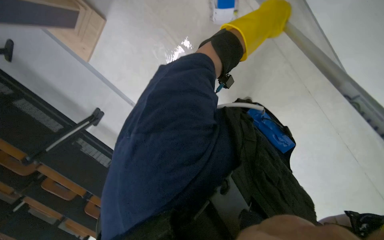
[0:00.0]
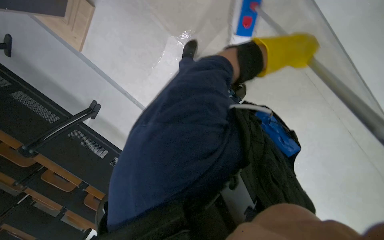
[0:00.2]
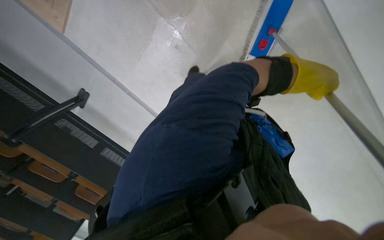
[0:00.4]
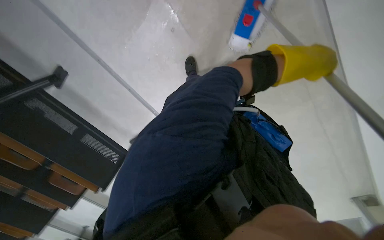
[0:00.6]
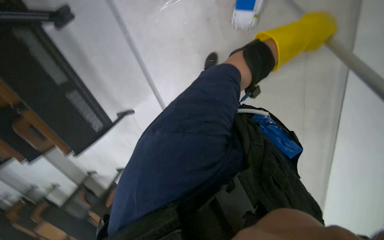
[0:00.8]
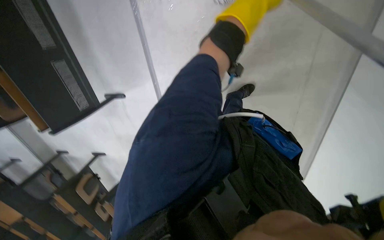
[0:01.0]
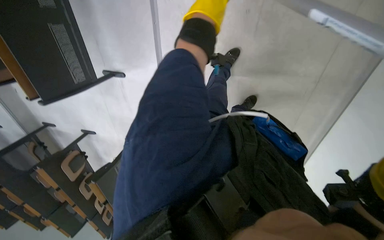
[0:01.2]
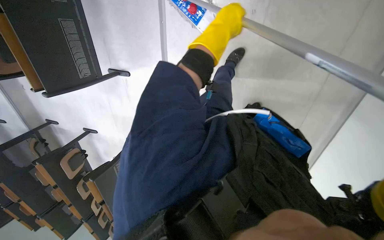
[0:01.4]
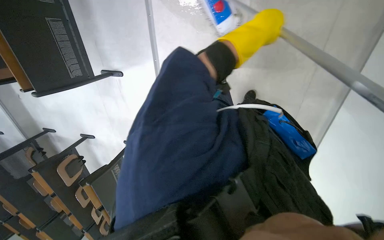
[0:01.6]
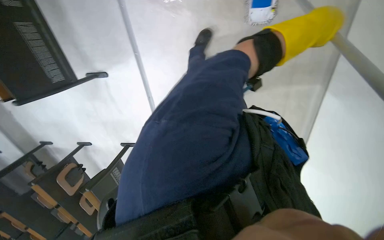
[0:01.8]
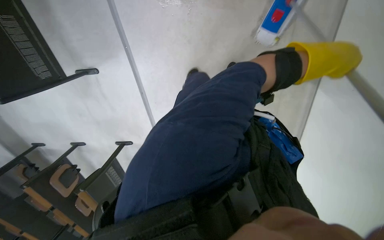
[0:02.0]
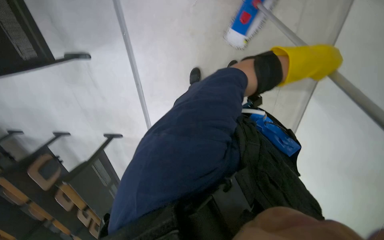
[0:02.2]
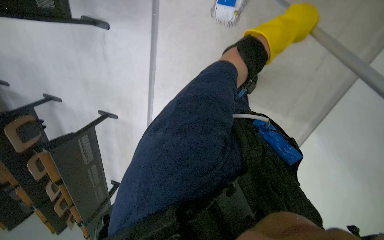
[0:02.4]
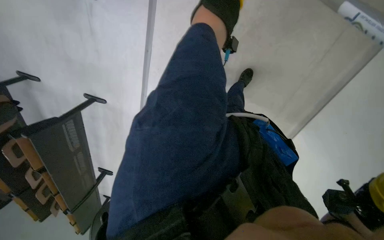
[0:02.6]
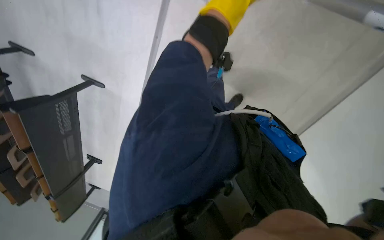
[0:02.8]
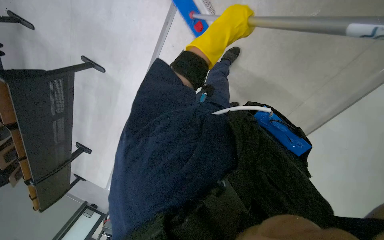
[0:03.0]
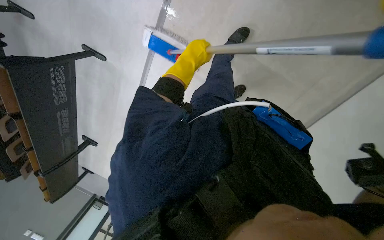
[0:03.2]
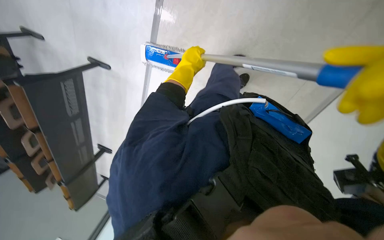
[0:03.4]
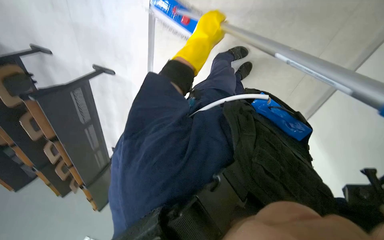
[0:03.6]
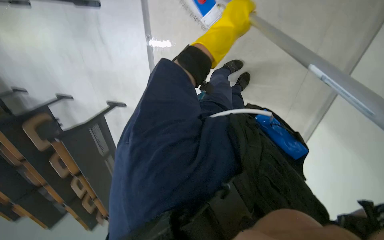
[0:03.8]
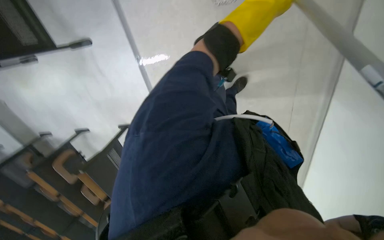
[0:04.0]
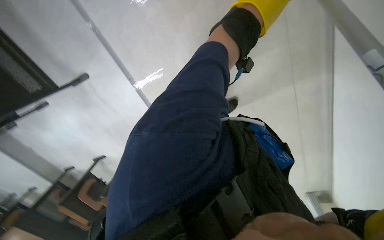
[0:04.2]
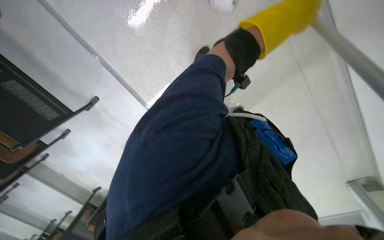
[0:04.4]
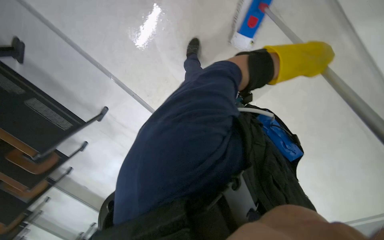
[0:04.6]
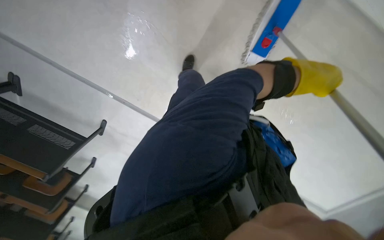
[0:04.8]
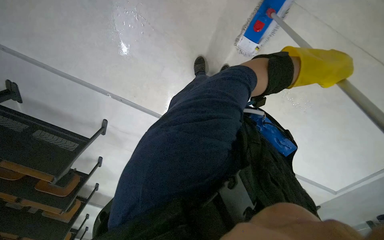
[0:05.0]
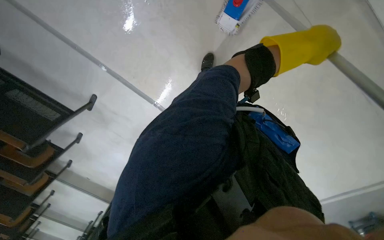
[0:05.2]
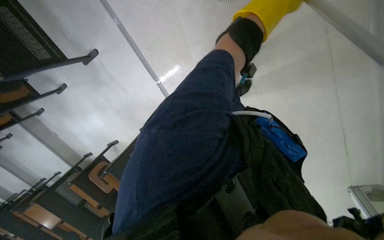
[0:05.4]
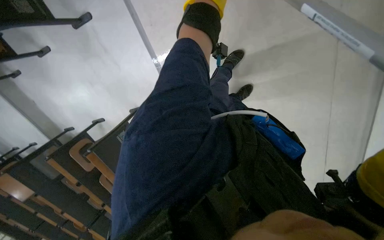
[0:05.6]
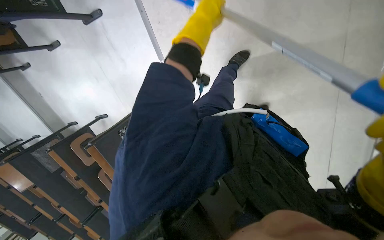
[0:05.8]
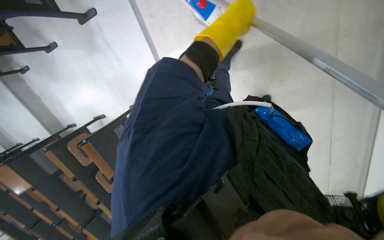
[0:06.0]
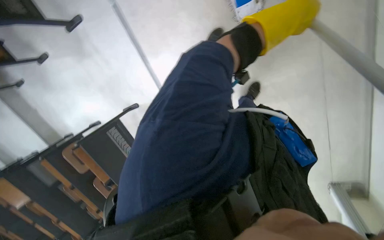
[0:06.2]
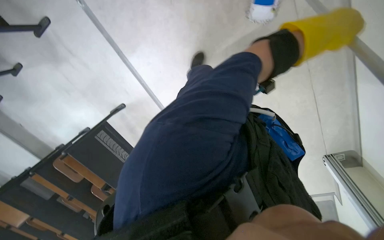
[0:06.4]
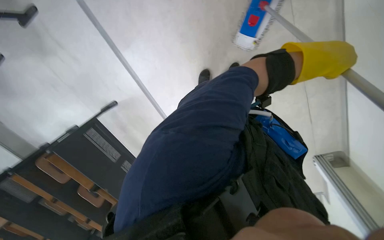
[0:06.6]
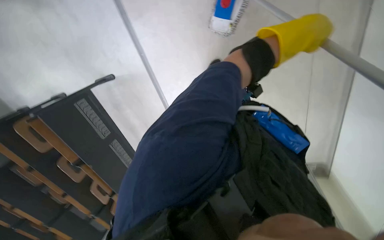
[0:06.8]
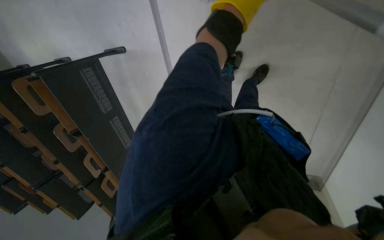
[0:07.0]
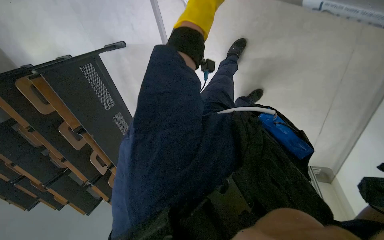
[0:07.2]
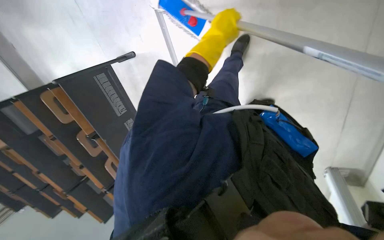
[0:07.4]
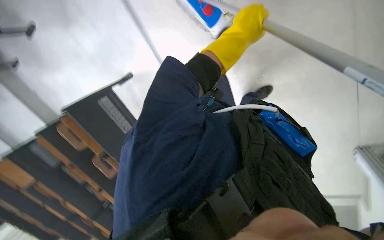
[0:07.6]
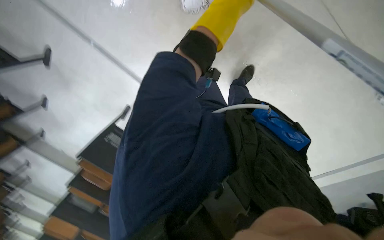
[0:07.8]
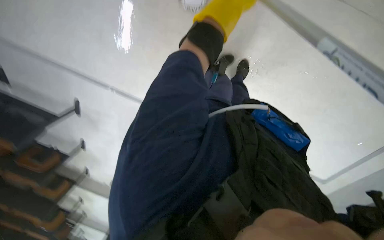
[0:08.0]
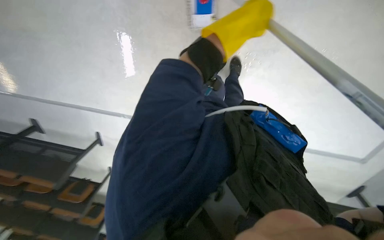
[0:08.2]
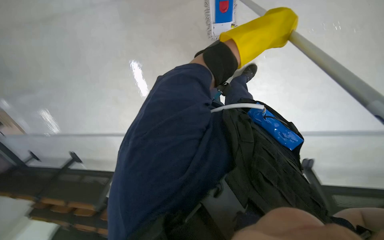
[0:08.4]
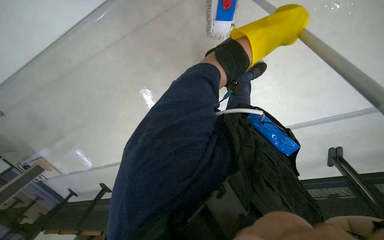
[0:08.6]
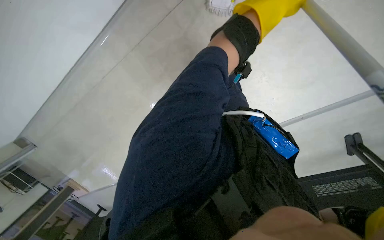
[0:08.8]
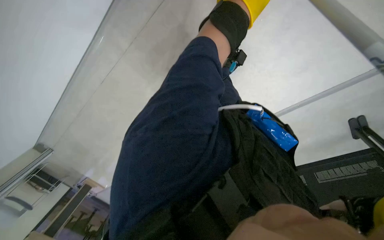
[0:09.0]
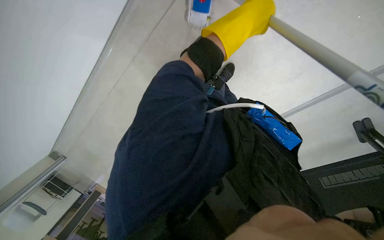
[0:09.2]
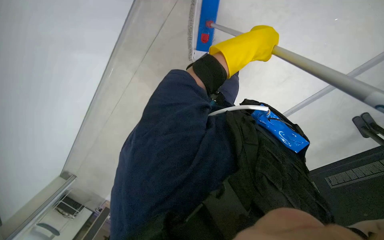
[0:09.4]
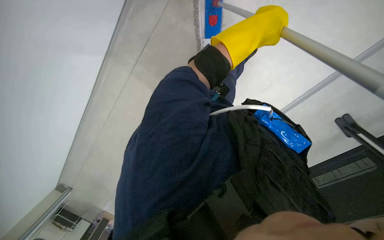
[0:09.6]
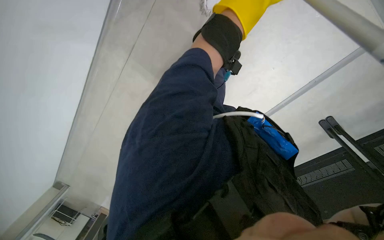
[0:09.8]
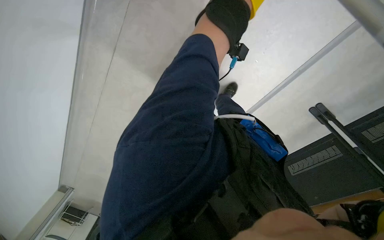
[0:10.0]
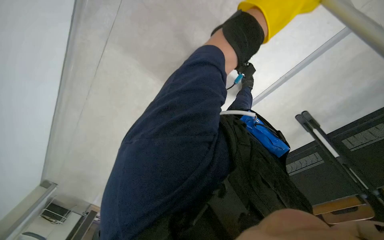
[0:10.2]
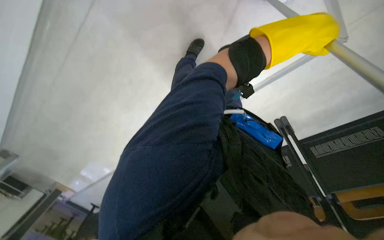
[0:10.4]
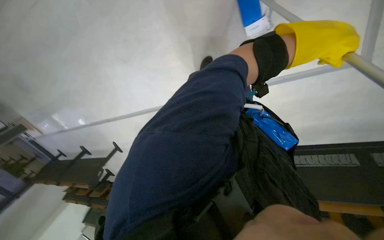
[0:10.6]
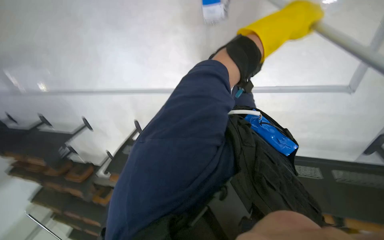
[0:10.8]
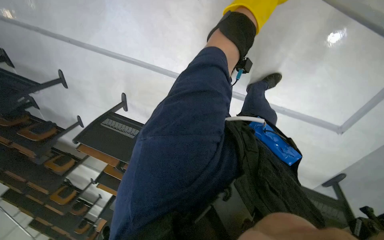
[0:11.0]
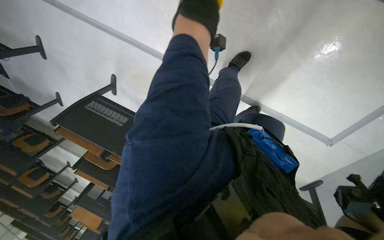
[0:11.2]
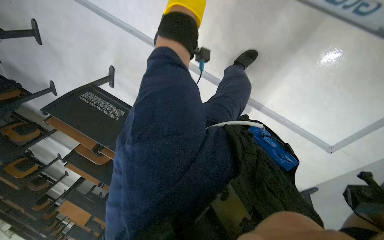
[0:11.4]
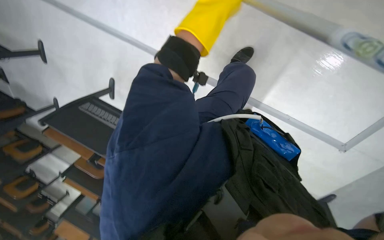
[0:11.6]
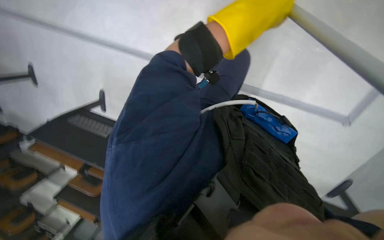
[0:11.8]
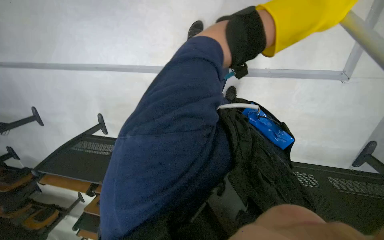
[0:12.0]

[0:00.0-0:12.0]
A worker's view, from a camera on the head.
Job: mopping floor.
The whole recording: Mopping classroom floor. The worker mops the classroom floor with a long-handled mop.
0:00.0 to 0:01.6: The view tilts roughly 10 degrees downward.
0:01.6 to 0:03.0: The wearer moves some 40 cm. The camera sweeps to the right, by about 15 degrees. The scene turns approximately 35 degrees clockwise in the picture.
0:03.0 to 0:04.4: The view pans to the left by some 30 degrees. The scene rotates counterclockwise by some 60 degrees.
0:04.4 to 0:06.0: The view tips downward by some 20 degrees.
0:07.6 to 0:09.0: The wearer moves about 60 cm. The camera is aimed approximately 25 degrees further to the left. The view tilts about 15 degrees upward. The scene rotates counterclockwise by approximately 45 degrees.
0:09.0 to 0:10.4: The left hand goes approximately 15 cm to the right.
0:10.4 to 0:12.0: The left hand goes about 15 cm to the left and nearer to the camera.

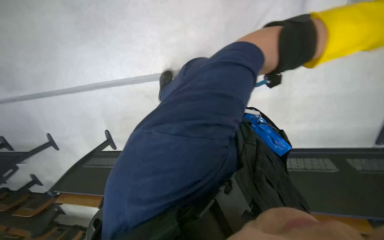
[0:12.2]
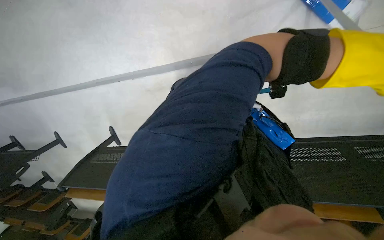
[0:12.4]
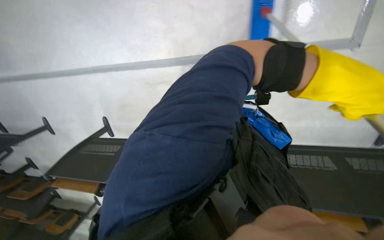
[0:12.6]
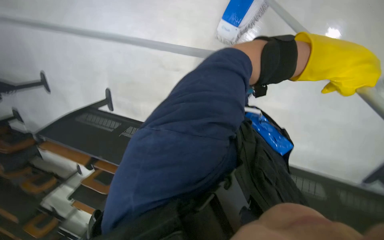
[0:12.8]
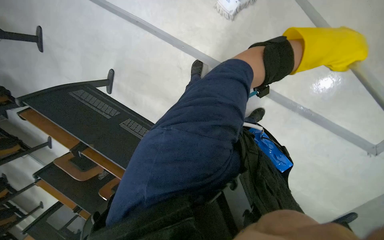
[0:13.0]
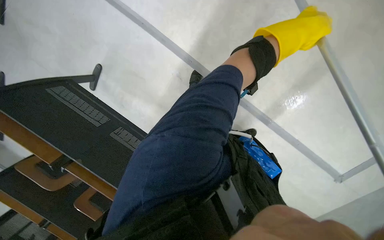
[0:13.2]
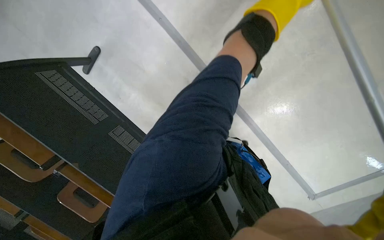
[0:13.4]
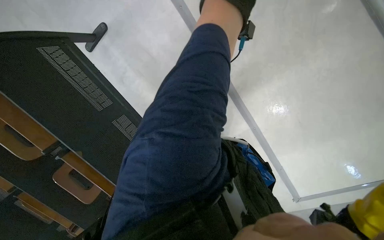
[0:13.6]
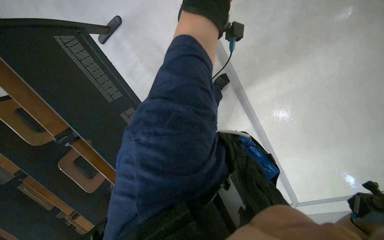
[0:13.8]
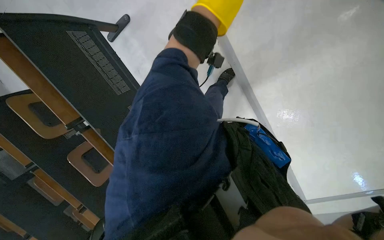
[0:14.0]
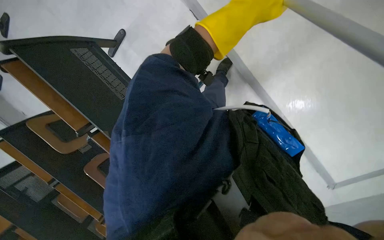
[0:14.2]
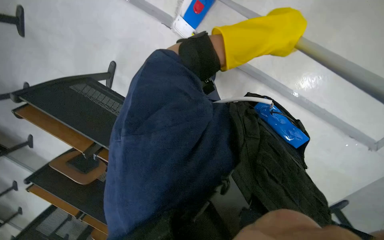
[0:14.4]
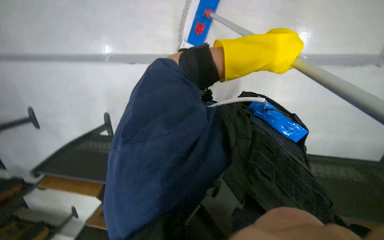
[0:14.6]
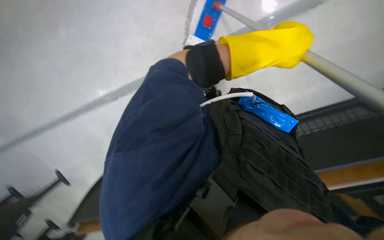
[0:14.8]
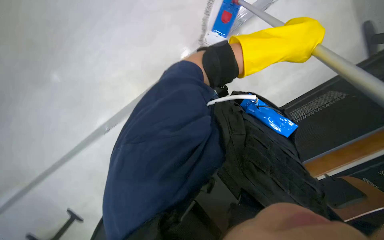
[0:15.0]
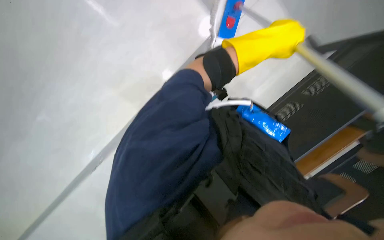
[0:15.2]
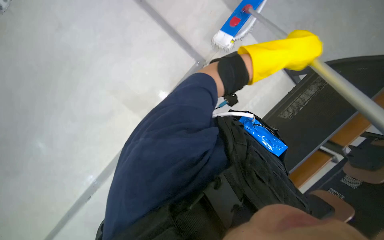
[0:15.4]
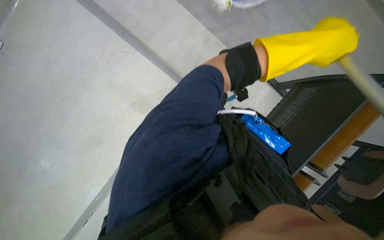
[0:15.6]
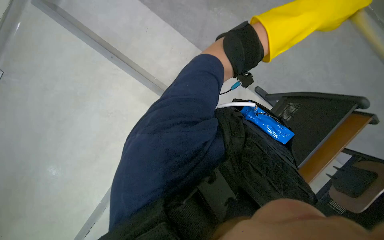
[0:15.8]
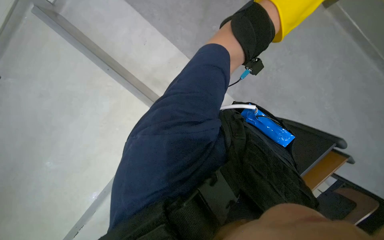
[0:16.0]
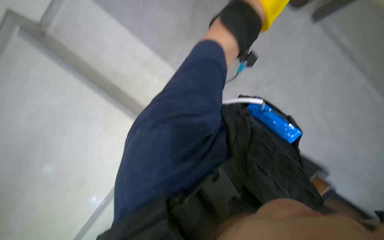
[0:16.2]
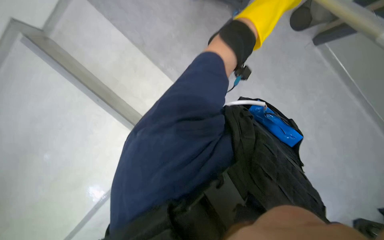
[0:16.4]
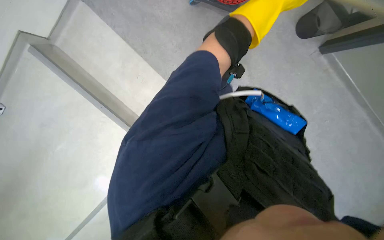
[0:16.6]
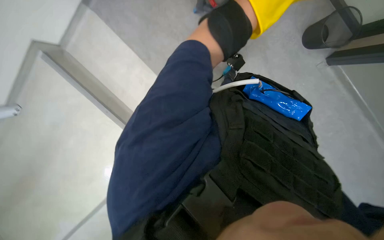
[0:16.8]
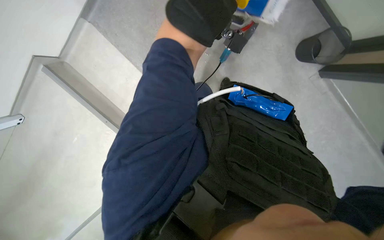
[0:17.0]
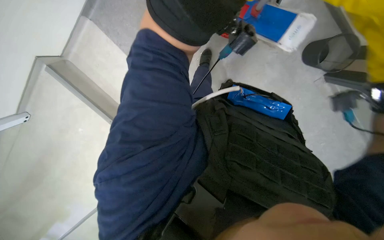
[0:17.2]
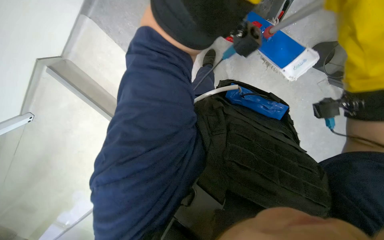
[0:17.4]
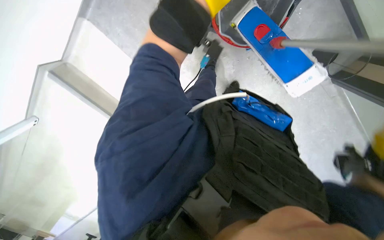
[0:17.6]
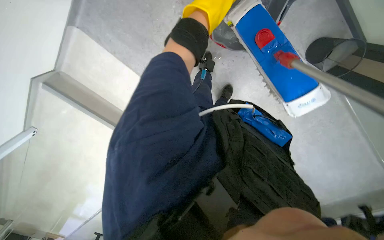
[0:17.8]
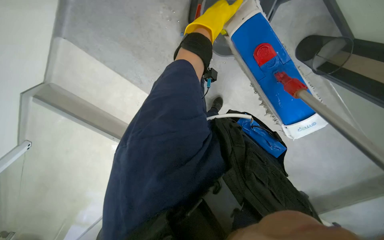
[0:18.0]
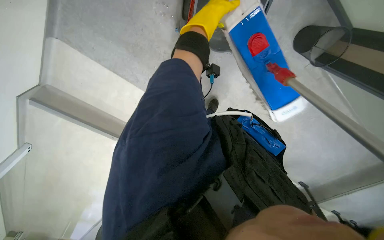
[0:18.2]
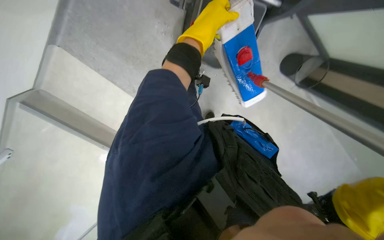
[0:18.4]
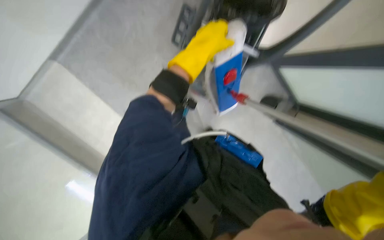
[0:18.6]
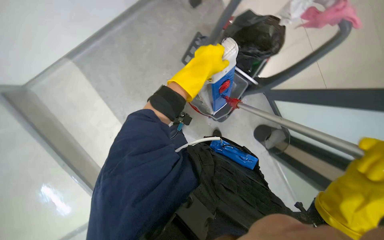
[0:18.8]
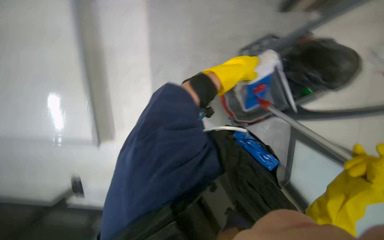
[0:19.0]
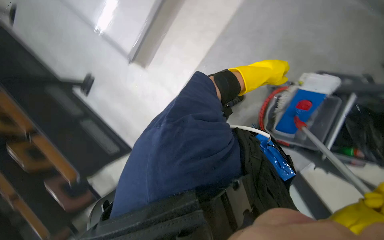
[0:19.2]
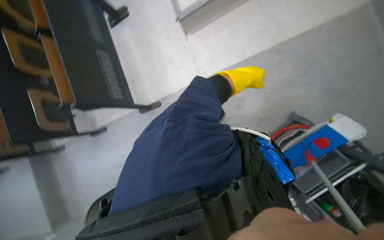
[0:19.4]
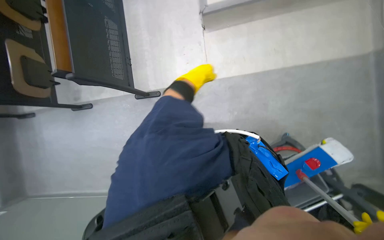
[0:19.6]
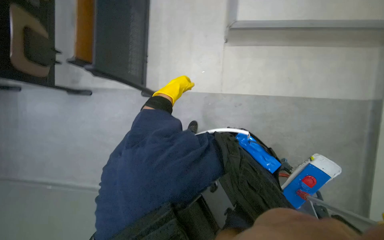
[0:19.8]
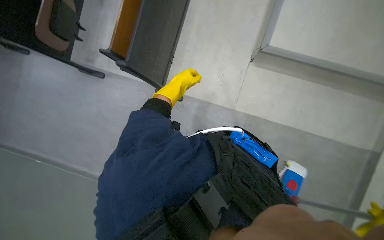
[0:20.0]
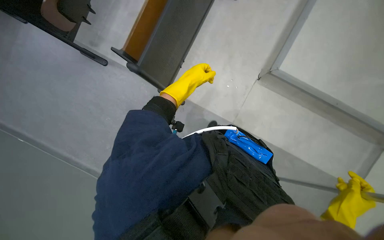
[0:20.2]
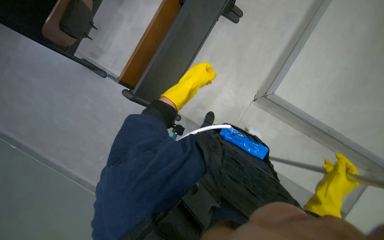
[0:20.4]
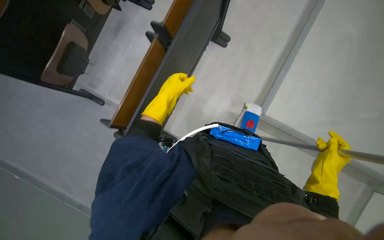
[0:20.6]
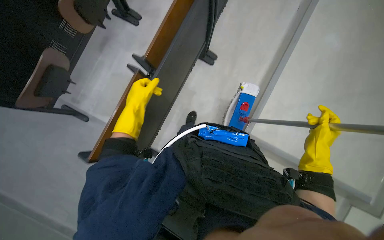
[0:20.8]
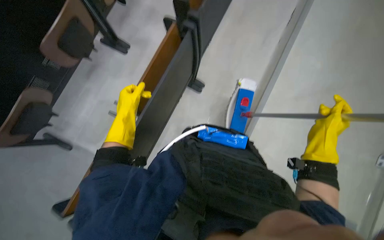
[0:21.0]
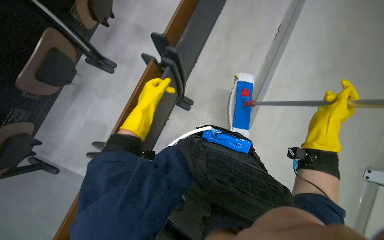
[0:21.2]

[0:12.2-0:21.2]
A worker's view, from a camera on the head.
Job: mopping floor.
The whole recording: Mopping classroom floor. The worker mops the classroom floor with a long-handled mop.
0:12.2 to 0:13.8: The left hand moves farther from the camera and up the picture, some 25 cm.
0:13.8 to 0:15.2: The left hand travels down the picture and nearer to the camera by some 30 cm.
0:18.2 to 0:19.8: The view tilts some 35 degrees upward. The scene turns roughly 45 degrees clockwise in the picture.
0:19.8 to 0:21.2: The camera is carried approximately 70 cm.
